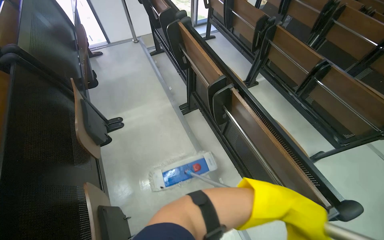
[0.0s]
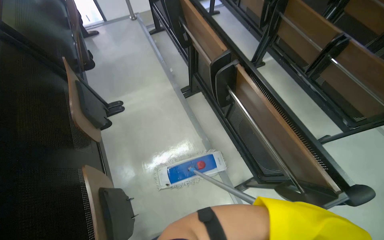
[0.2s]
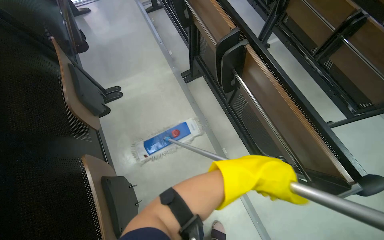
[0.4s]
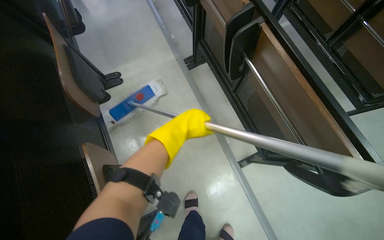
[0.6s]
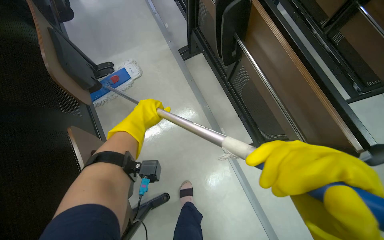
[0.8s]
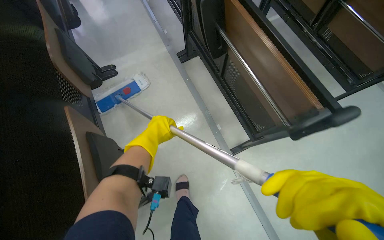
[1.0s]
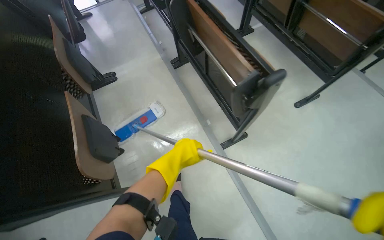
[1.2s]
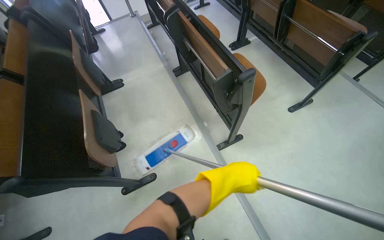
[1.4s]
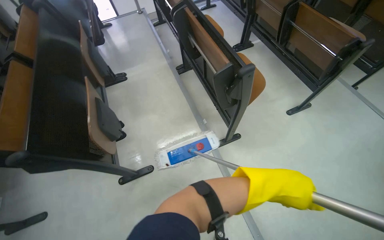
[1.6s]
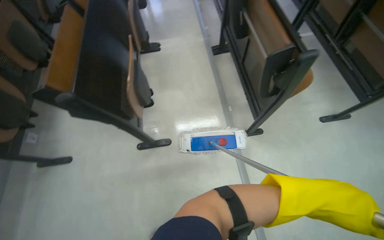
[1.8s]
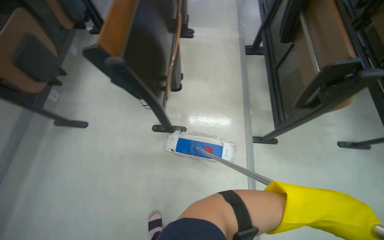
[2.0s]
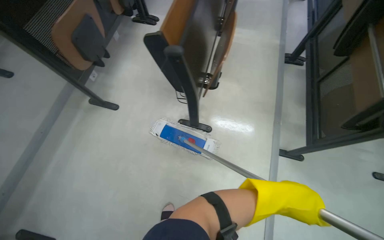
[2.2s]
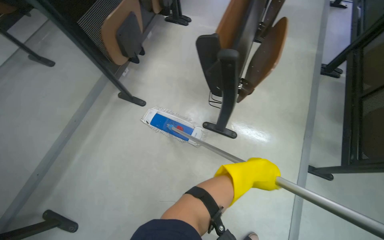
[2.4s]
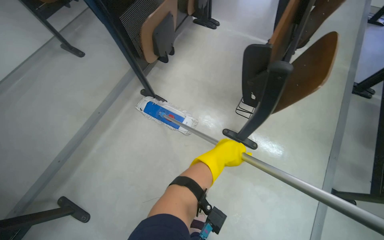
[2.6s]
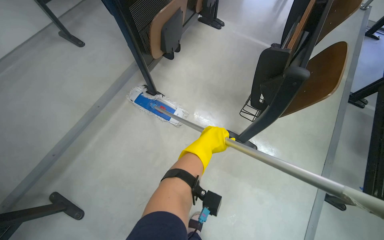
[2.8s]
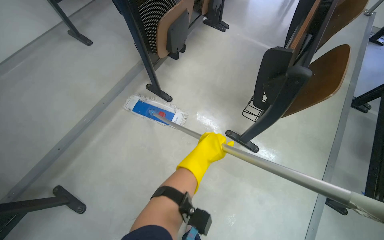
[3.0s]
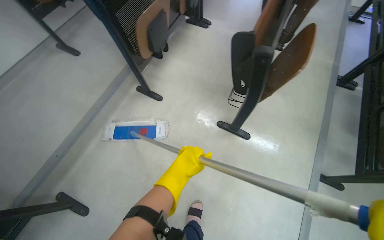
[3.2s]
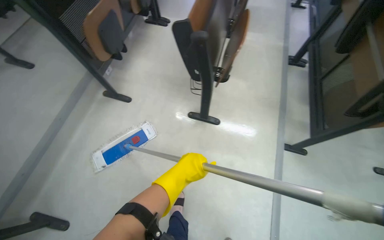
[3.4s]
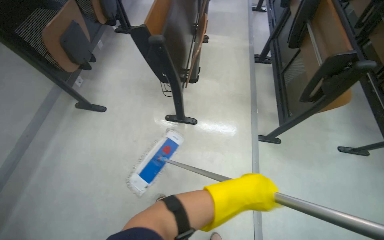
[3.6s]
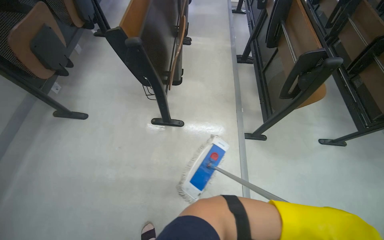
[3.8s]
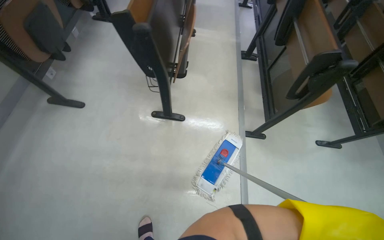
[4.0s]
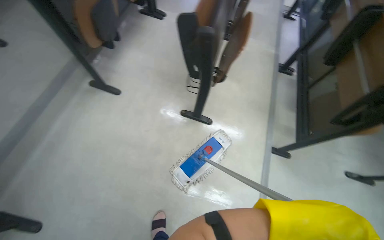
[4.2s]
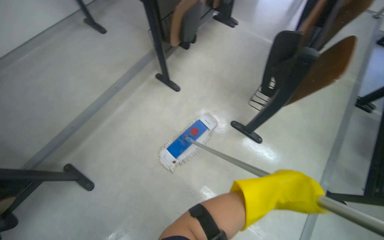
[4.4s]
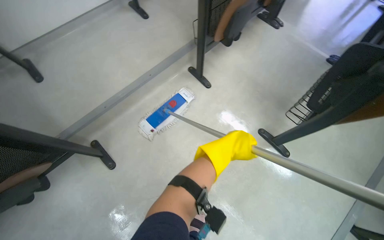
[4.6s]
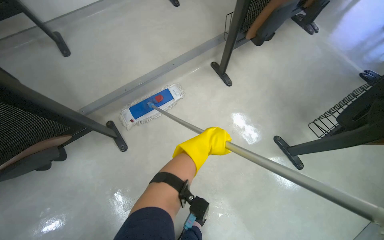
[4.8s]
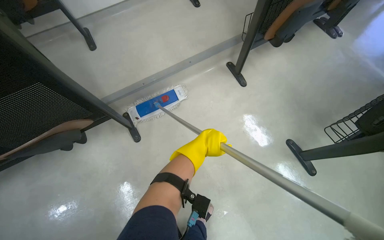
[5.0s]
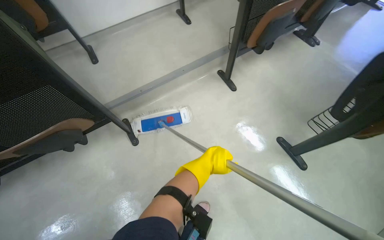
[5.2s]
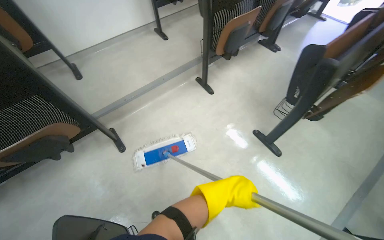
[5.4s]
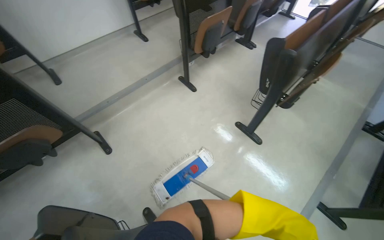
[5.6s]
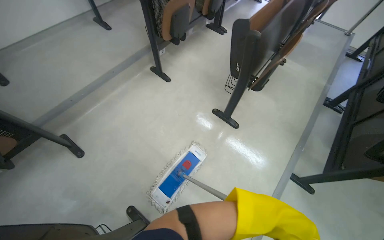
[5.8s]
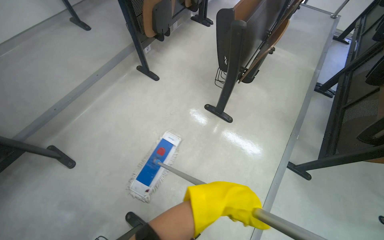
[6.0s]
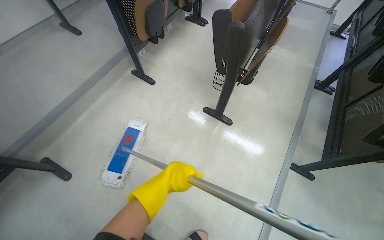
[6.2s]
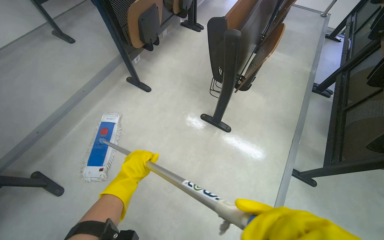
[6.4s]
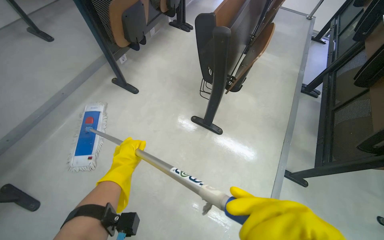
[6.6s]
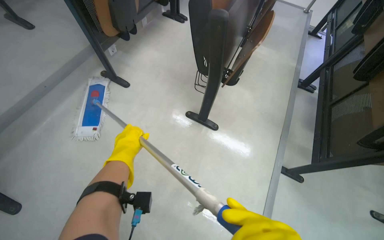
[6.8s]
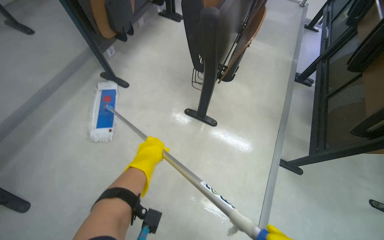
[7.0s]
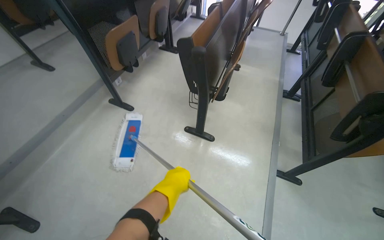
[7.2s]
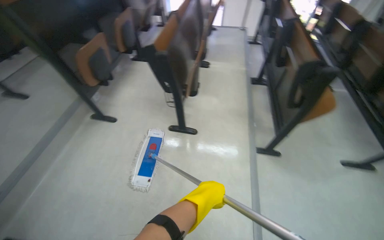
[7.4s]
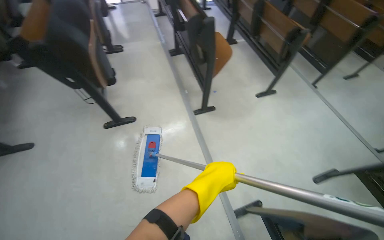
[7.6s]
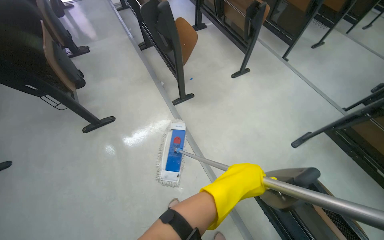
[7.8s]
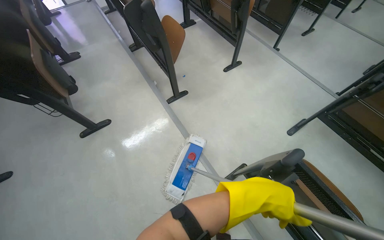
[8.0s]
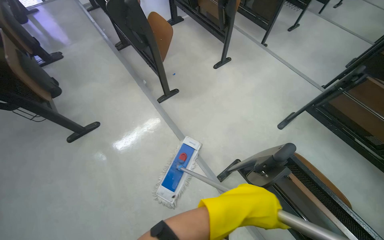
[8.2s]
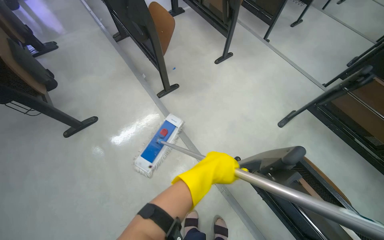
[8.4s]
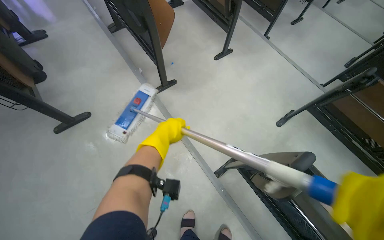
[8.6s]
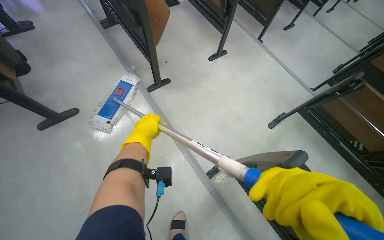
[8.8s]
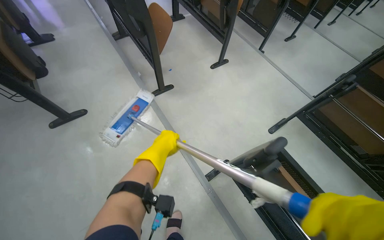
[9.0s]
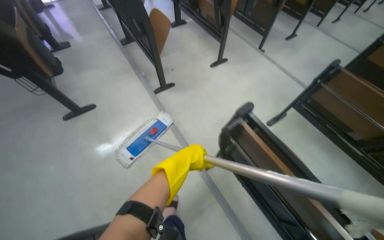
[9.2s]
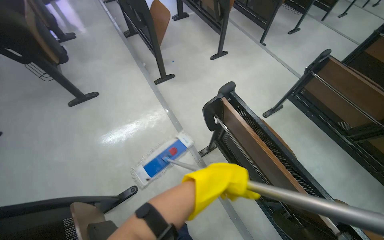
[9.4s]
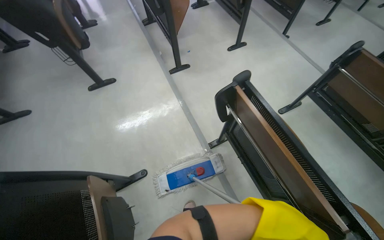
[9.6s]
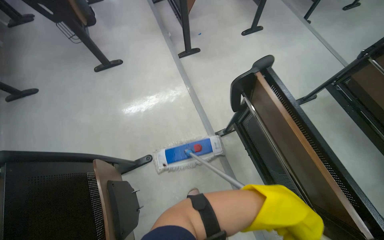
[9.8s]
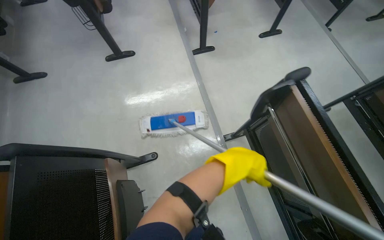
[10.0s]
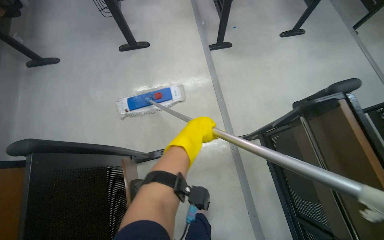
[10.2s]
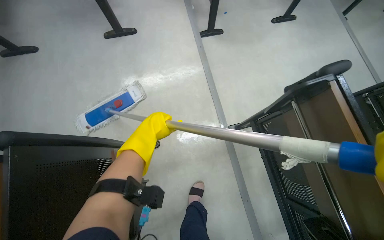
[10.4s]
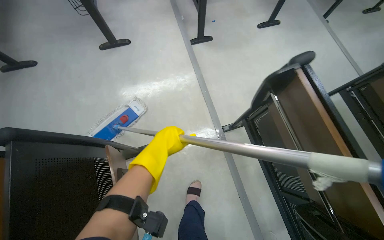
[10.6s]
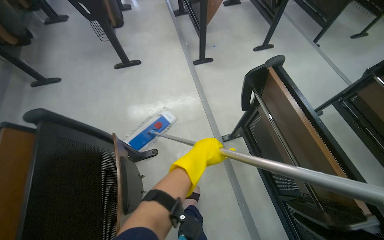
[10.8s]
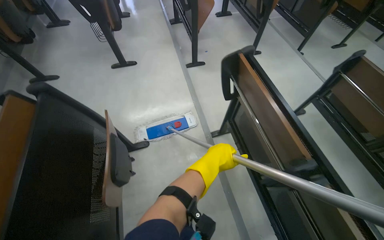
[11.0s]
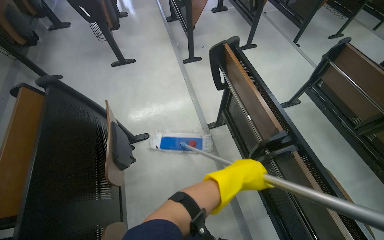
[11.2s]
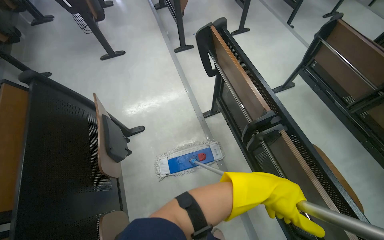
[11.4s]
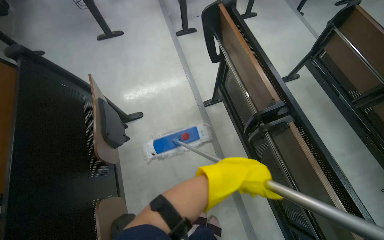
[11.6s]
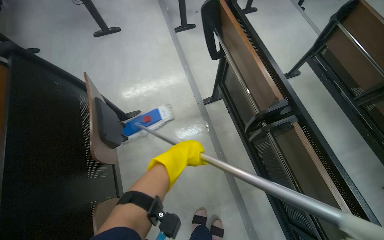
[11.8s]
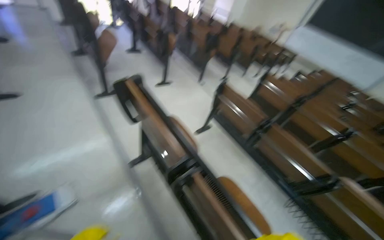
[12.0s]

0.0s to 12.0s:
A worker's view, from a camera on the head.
Job: mopping floor.
The whole recording: Mopping lecture hall floor. The worker mops the floor of the lecture hall, moving between rows of seats and cleaning the mop head.
0.0s to 1.6s: The wearer moves about 50 cm.
1.6s to 3.0s: The head travels some 70 cm. The head turns to the left by approximately 60 degrees.
6.0s to 7.6s: The head rotates approximately 55 degrees to the right.
9.0s to 10.4s: The head rotates approximately 20 degrees to the left. The view tilts approximately 10 degrees downward. The left hand moves about 35 cm to the right and comes back.
10.4s to 12.0s: The camera is carried about 50 cm. The wearer looks approximately 25 degrees further to the right. The view tilts roughly 25 degrees upward.

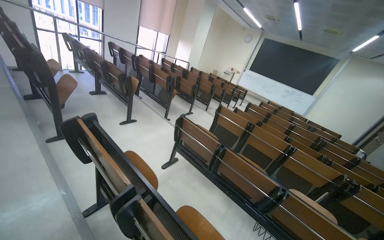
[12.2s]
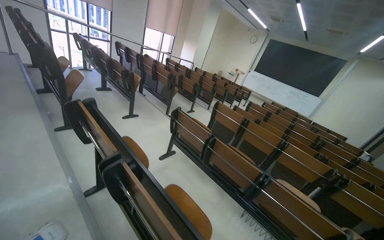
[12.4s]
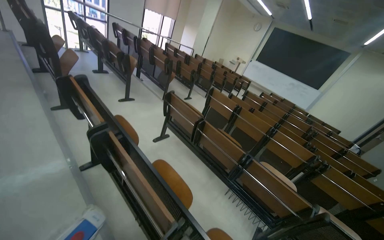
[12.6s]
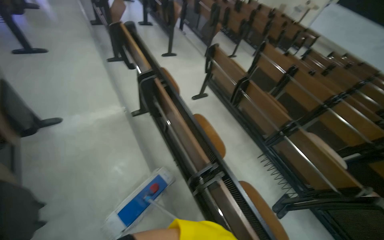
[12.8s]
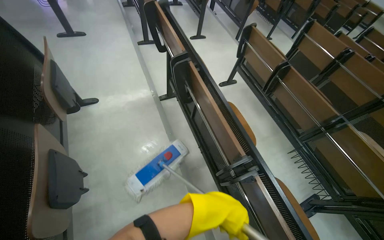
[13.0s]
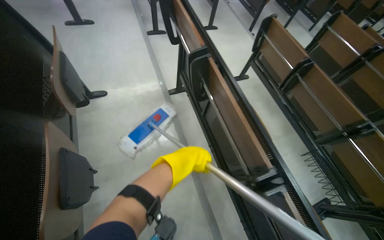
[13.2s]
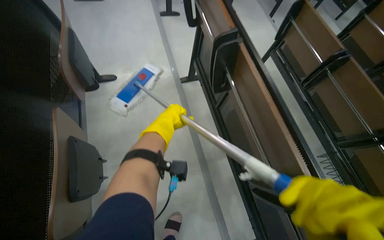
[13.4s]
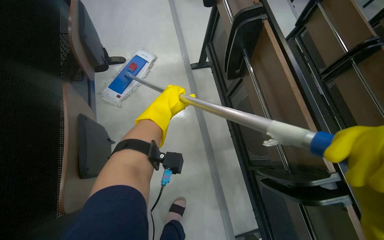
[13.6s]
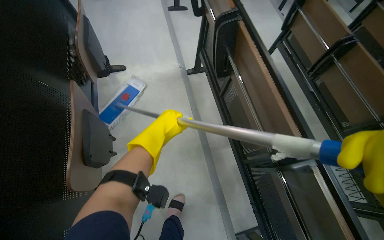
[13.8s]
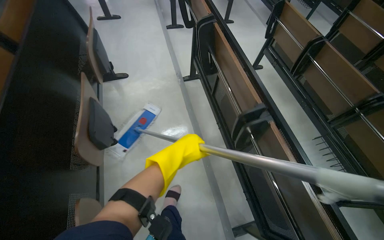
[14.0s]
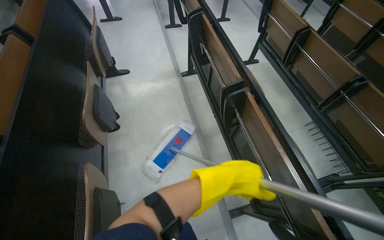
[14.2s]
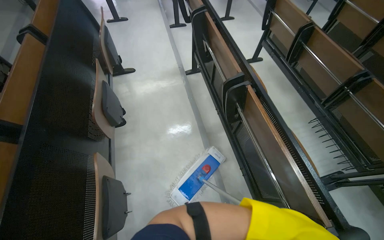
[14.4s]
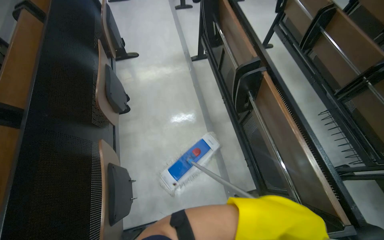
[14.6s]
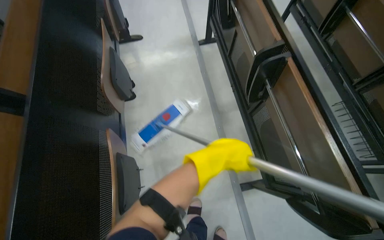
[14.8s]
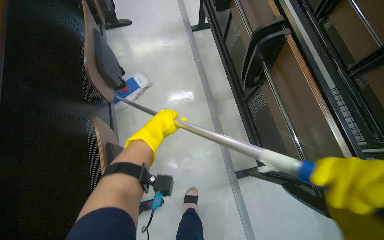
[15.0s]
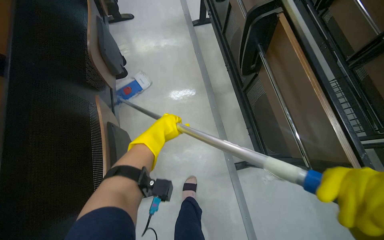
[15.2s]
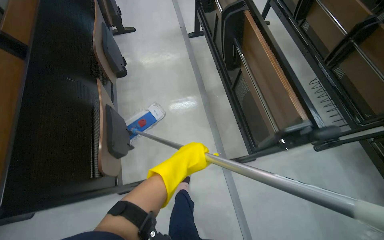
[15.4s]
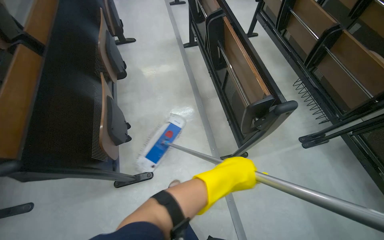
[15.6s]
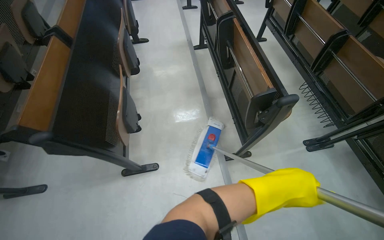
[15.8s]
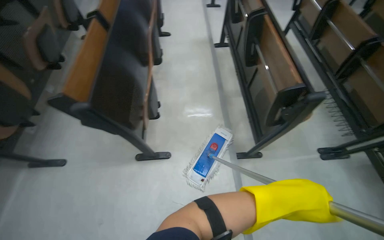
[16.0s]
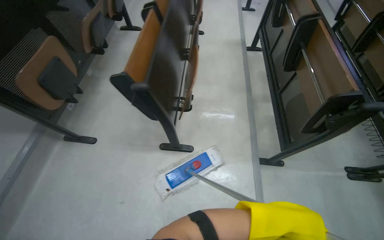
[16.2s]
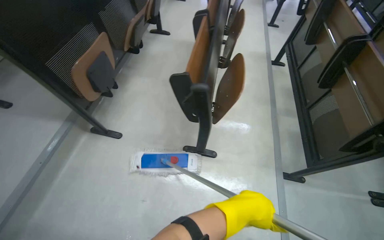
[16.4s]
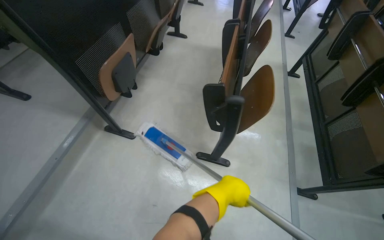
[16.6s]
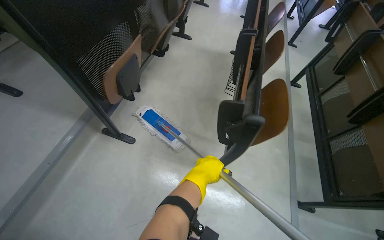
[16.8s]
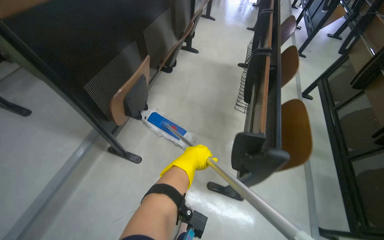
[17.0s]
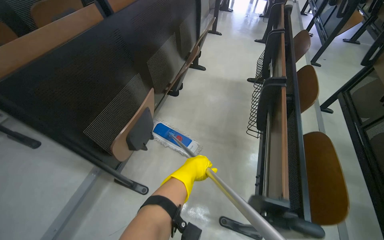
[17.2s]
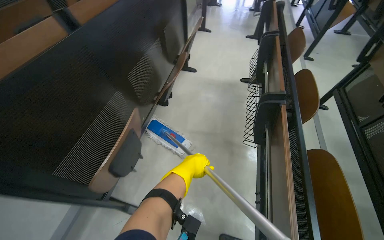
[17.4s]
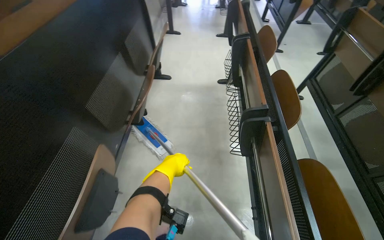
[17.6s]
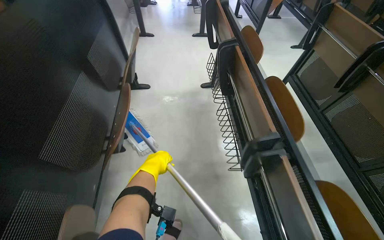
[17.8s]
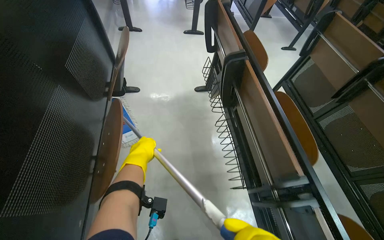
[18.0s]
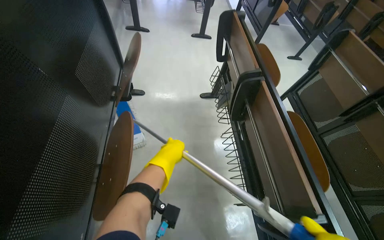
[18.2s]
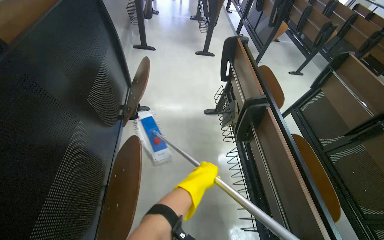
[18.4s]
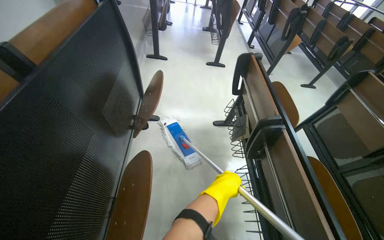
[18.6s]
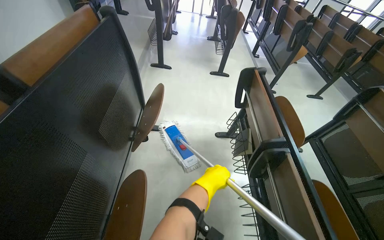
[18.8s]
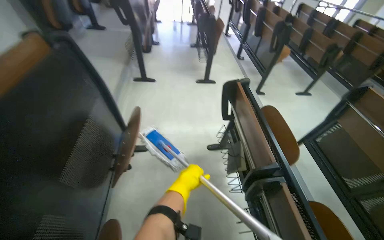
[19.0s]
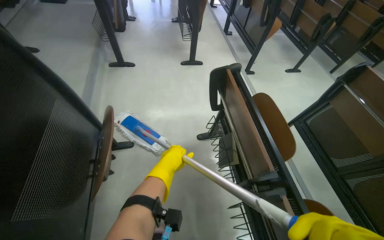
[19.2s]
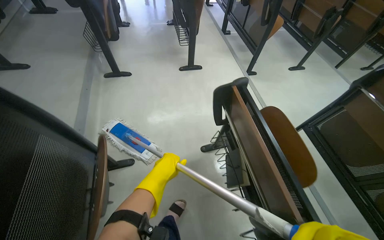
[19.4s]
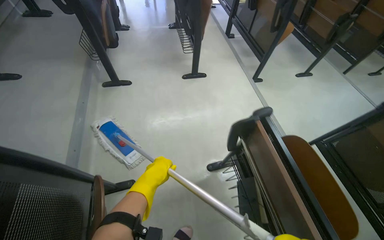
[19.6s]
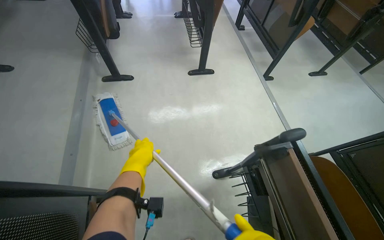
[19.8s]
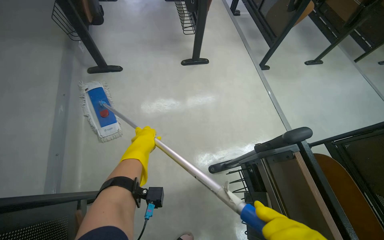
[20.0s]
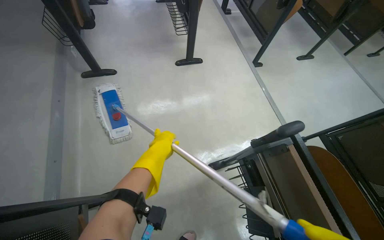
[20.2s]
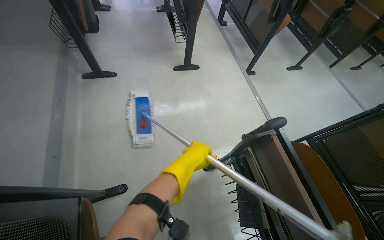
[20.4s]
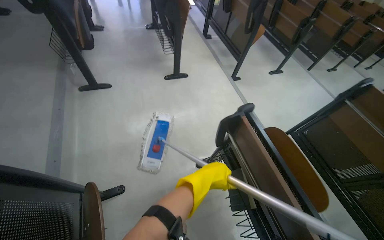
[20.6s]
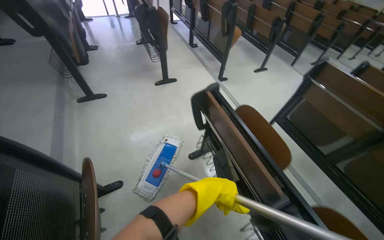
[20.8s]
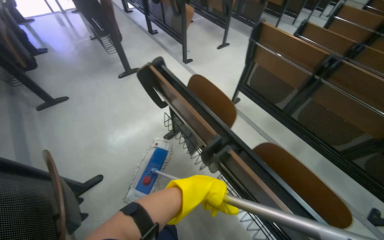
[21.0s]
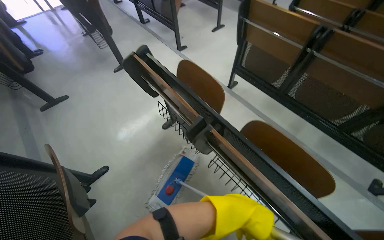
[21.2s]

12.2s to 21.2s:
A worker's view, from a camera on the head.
Job: mopping floor.
The whole recording: Mopping lecture hall floor. The worker mops the floor of the lecture hall, moving between rows of seats and cleaning the mop head.
12.2s to 13.8s: The wearer's head swings about 40 degrees to the left. The view tilts some 30 degrees downward.
13.8s to 15.2s: The camera travels approximately 40 cm.
15.2s to 16.6s: The head travels roughly 80 cm. The wearer's head swings approximately 30 degrees to the left. The camera pitches upward, by about 15 degrees.
16.6s to 18.2s: The head travels approximately 1 m. The wearer's head swings about 20 degrees to the right.
19.8s to 21.2s: The camera travels some 60 cm. The scene rotates counterclockwise by some 30 degrees.
